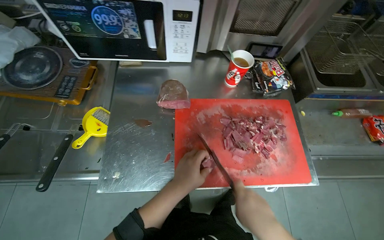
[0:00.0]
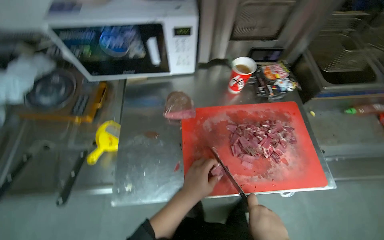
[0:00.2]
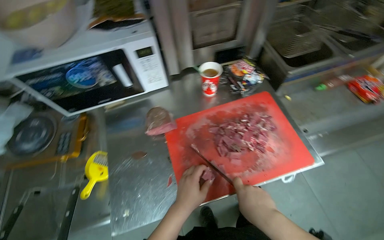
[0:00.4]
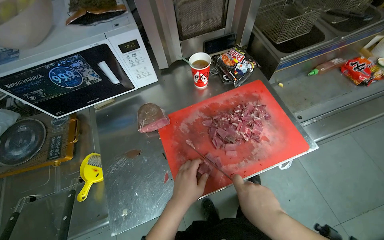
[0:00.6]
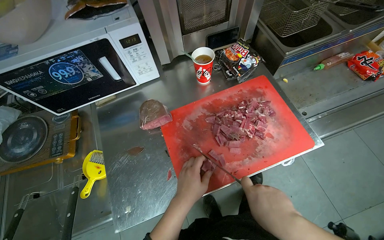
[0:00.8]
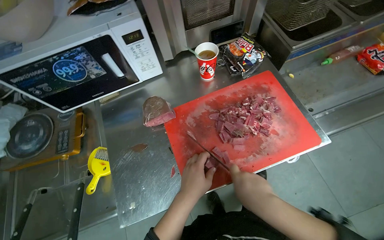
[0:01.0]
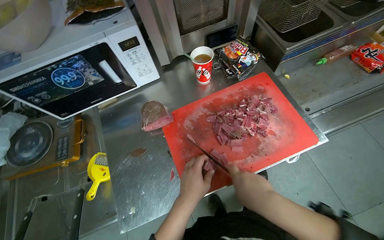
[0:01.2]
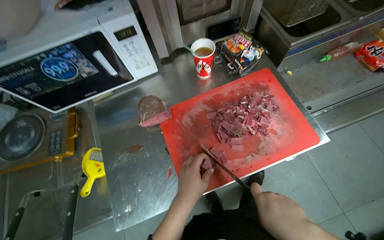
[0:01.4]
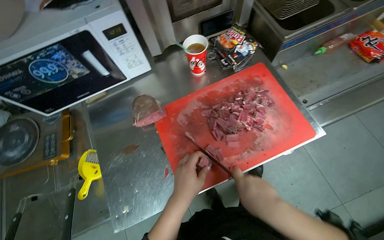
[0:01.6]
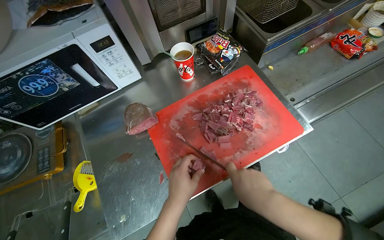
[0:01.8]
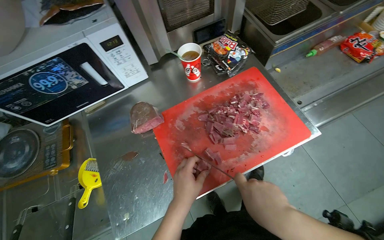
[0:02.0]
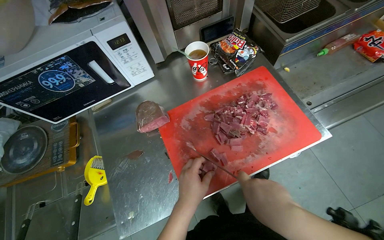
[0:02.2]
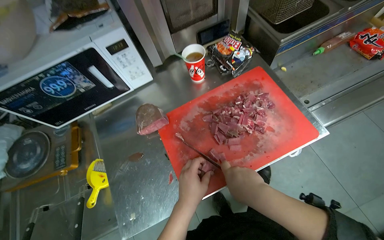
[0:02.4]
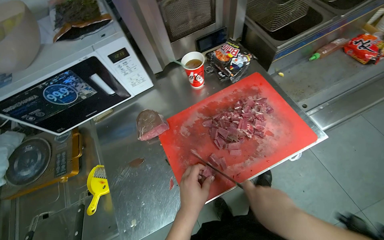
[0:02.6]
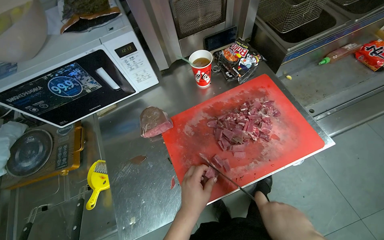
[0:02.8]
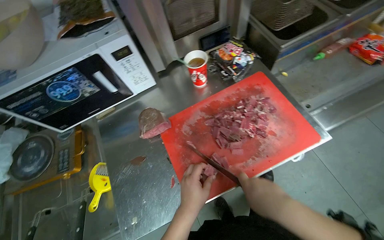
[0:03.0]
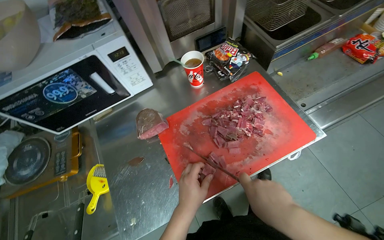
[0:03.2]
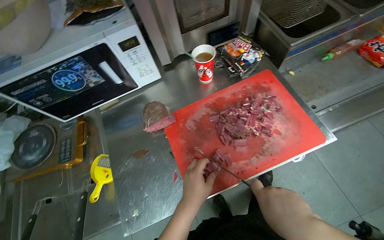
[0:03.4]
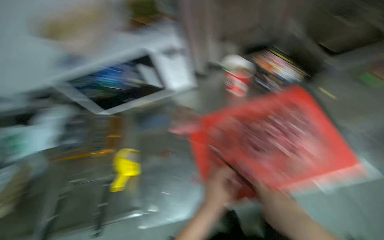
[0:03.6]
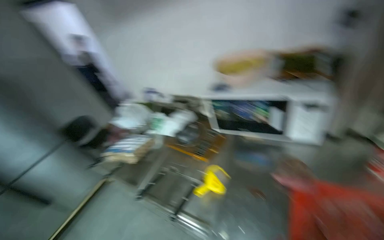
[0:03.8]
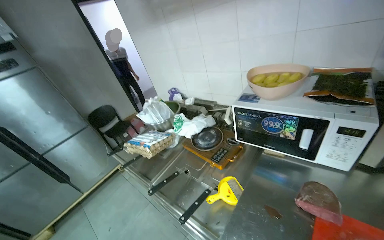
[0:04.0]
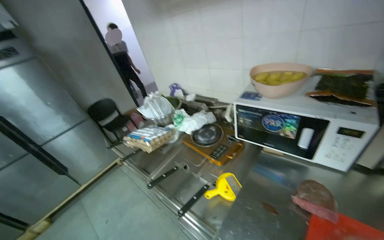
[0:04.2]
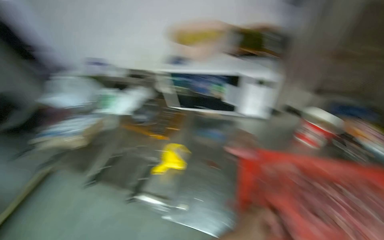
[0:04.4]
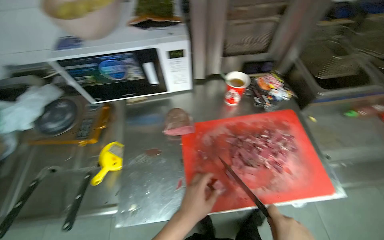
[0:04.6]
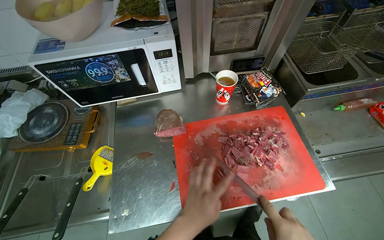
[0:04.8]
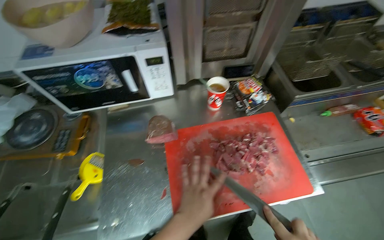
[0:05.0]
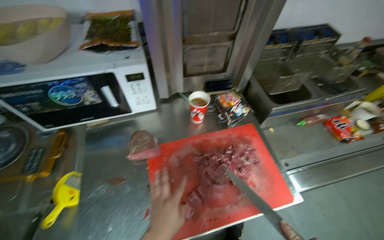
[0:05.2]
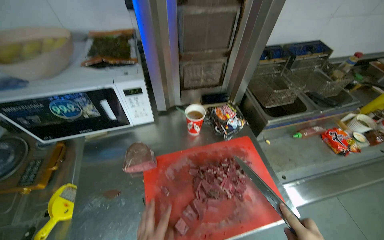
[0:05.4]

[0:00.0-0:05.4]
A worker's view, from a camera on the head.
Job: preparing food.
The whole recording: Slicing meat on cutting board. The worker continues slicing meat into smaller pieces on a red cutting board.
0:01.4 to 0:02.8: The hands are busy where they are.
0:02.8 to 0:04.0: The wearer looks approximately 50 degrees further to the left.
0:04.0 to 0:05.4: The head turns to the right by some 55 degrees.

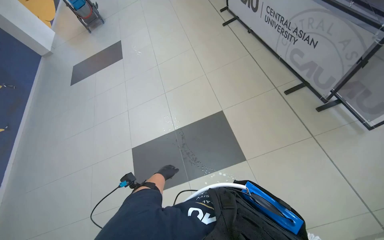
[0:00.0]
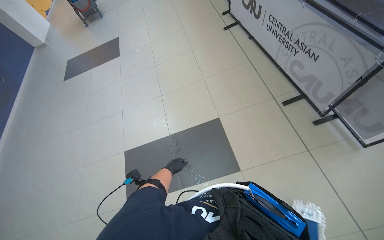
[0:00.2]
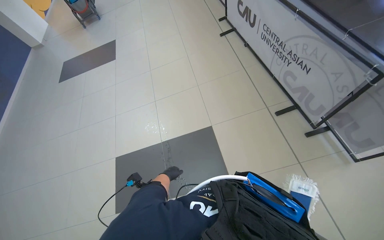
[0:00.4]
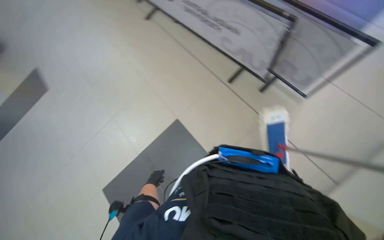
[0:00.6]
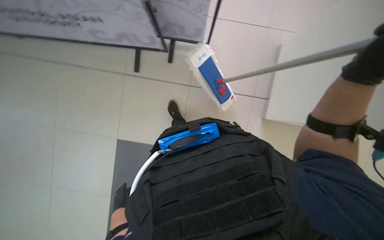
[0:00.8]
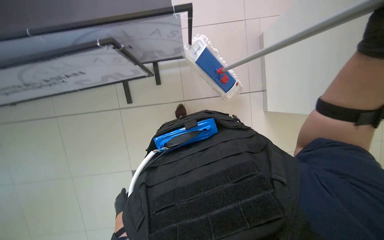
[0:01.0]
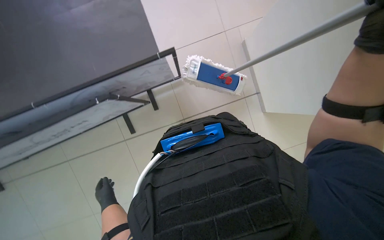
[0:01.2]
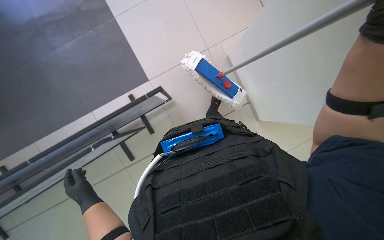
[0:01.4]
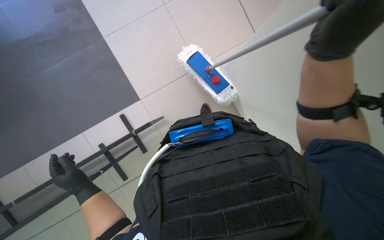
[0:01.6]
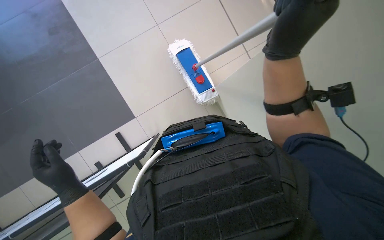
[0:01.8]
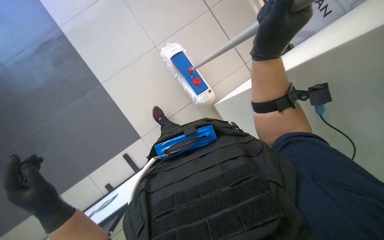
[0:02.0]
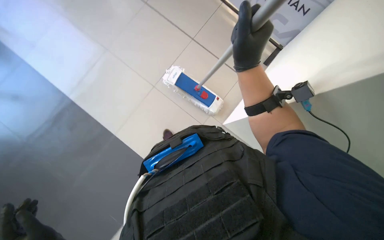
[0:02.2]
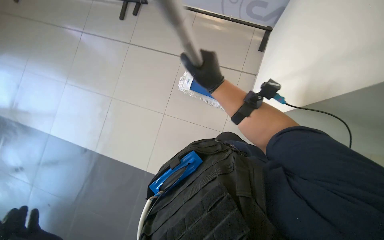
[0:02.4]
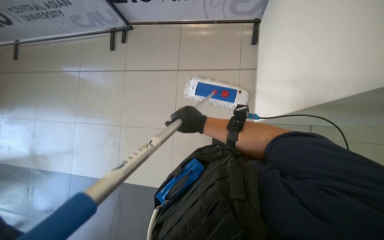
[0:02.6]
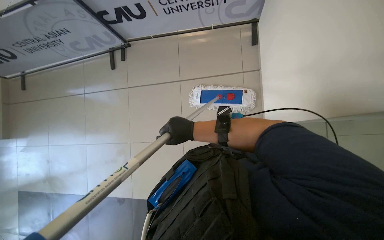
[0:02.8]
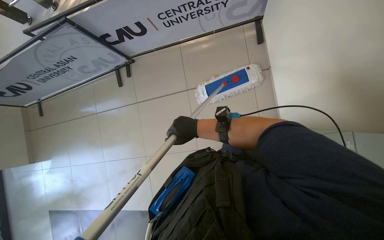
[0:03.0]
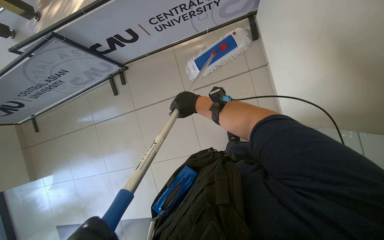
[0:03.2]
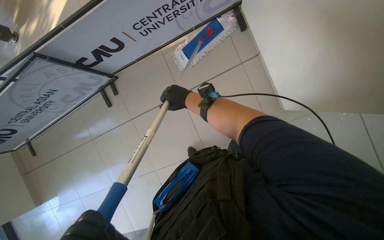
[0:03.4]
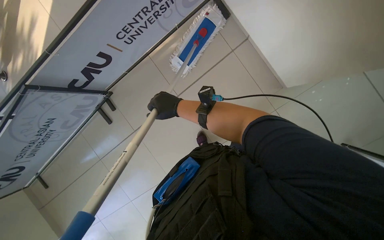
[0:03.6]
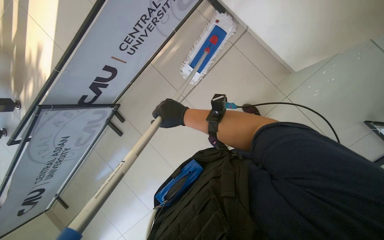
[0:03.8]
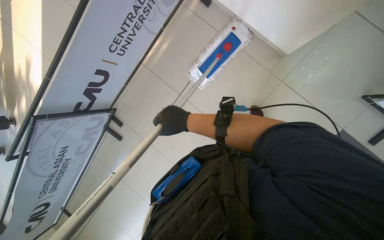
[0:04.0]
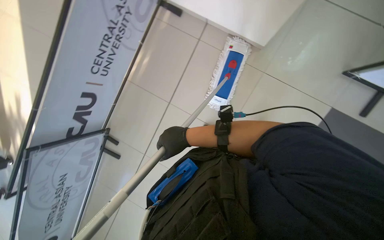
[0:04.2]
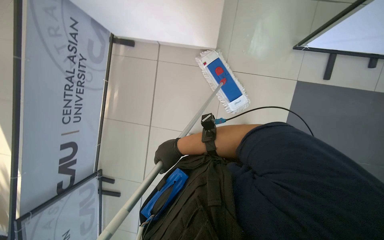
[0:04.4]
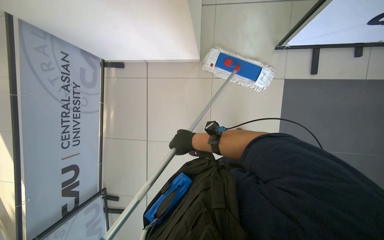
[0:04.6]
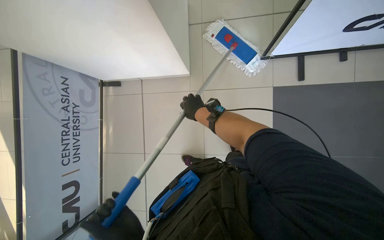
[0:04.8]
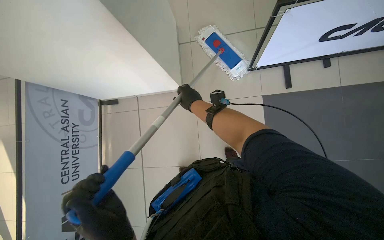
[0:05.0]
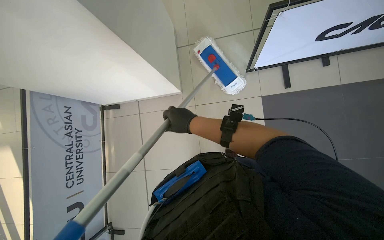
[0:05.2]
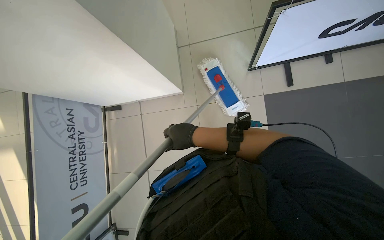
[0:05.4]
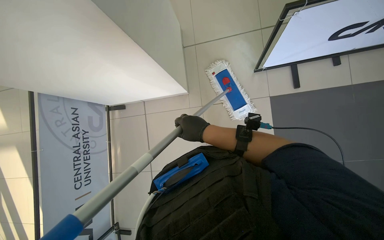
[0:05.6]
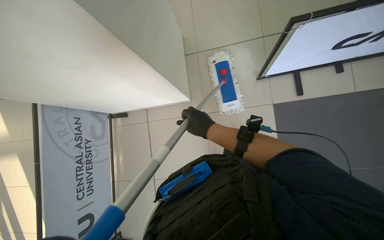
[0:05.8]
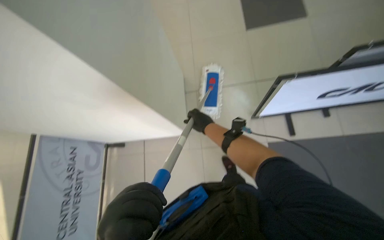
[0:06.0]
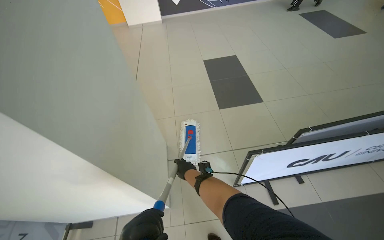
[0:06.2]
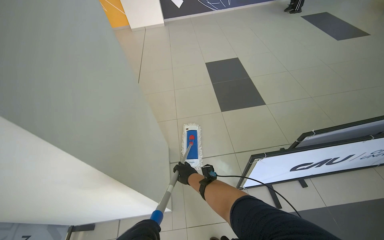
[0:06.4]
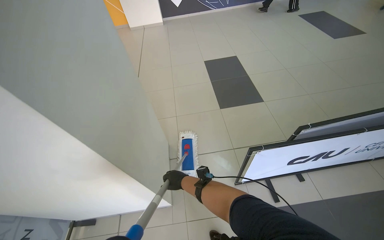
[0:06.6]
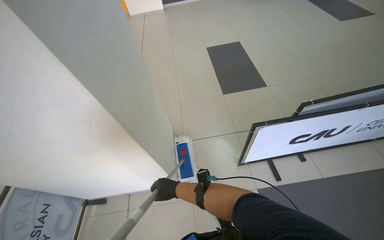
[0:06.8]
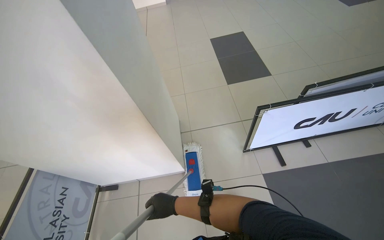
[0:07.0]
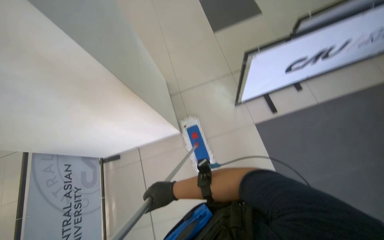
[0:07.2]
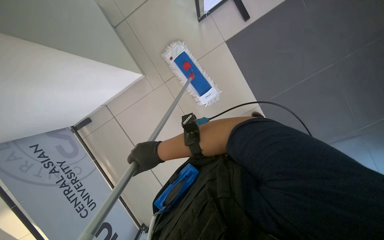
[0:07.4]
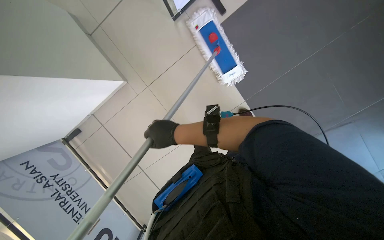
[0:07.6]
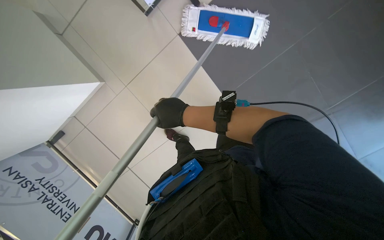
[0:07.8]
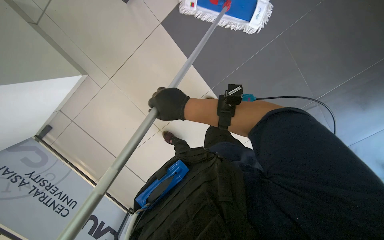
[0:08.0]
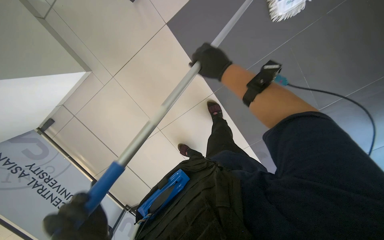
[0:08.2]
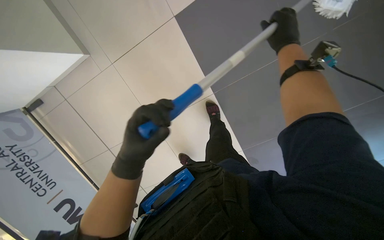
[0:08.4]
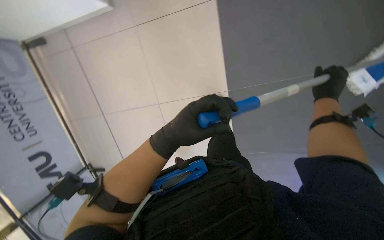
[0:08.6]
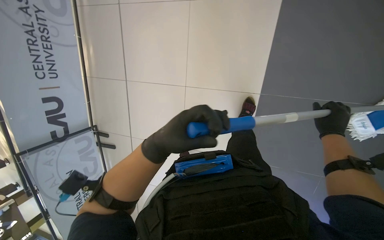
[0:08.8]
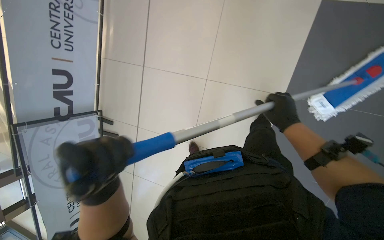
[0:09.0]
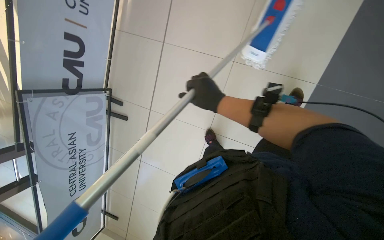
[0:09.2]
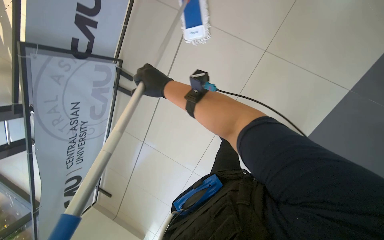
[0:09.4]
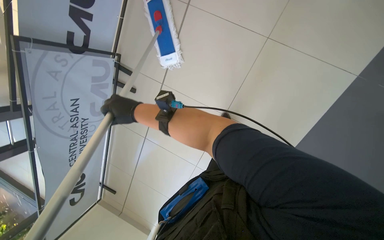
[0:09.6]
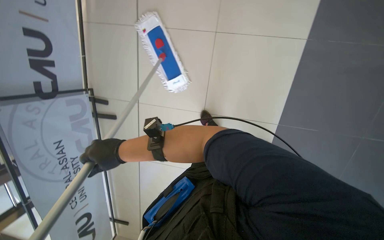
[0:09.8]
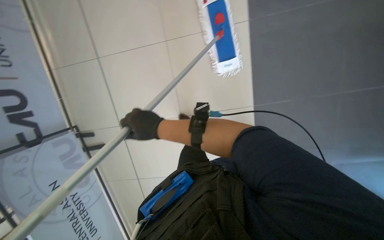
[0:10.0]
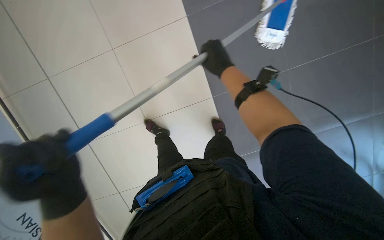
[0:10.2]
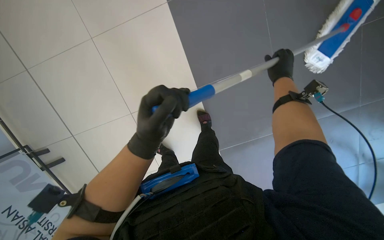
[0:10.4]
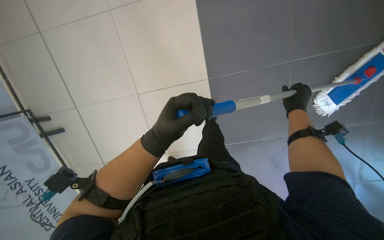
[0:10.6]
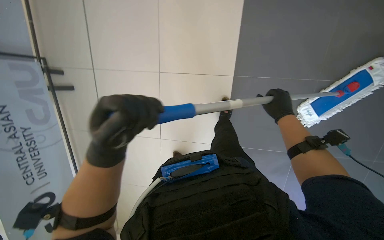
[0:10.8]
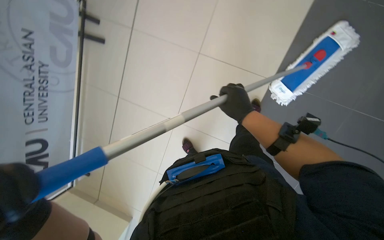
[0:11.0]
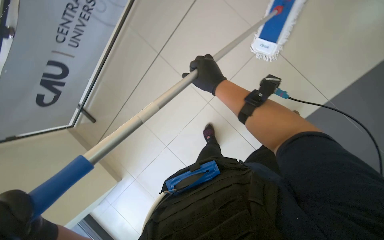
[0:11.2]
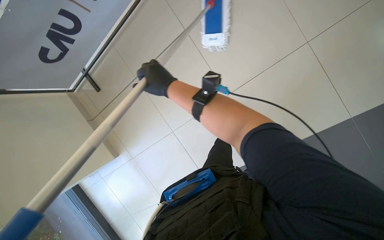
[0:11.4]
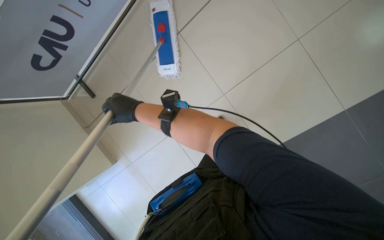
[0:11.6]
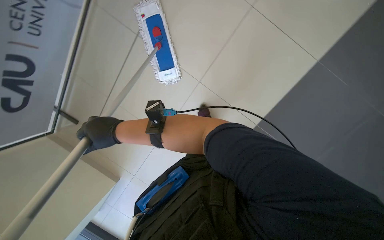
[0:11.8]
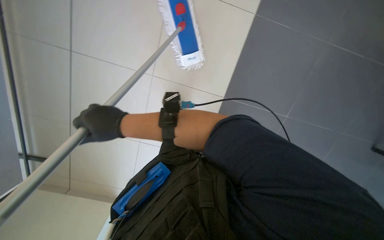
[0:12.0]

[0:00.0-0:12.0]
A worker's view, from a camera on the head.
Job: mopping floor.
The whole recording: Mopping floor. The worker mops the tiled floor with a flat mop.
0:00.0 to 0:01.6: The camera travels approximately 60 cm. The head turns to the right by some 55 degrees.
0:01.6 to 0:03.0: The view swings about 30 degrees to the left. The wearer looks approximately 20 degrees further upward. The scene turns approximately 50 degrees counterclockwise in the picture.
0:03.0 to 0:04.4: Everything in view rotates approximately 70 degrees counterclockwise.
0:04.4 to 0:06.0: The view tips upward by roughly 25 degrees. The right hand shifts about 50 cm up the picture and to the right.
0:06.0 to 0:07.6: The wearer's head swings some 35 degrees to the right. The camera pitches downward, by roughly 20 degrees.
0:07.6 to 0:09.0: The wearer moves approximately 50 cm. The scene rotates clockwise by about 35 degrees.
0:09.0 to 0:10.4: The wearer looks some 35 degrees further to the right.

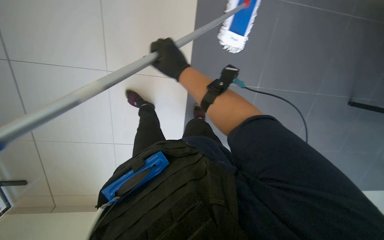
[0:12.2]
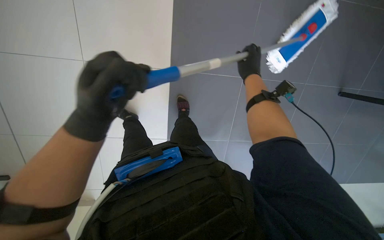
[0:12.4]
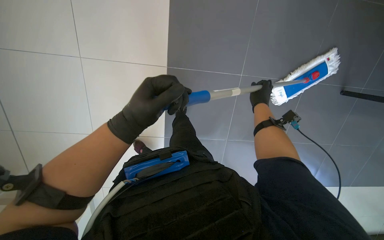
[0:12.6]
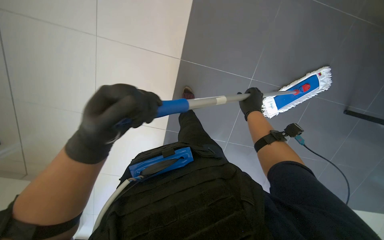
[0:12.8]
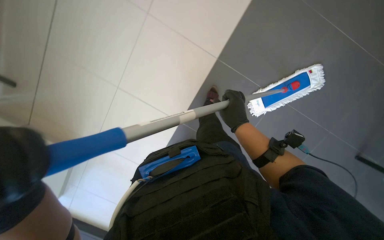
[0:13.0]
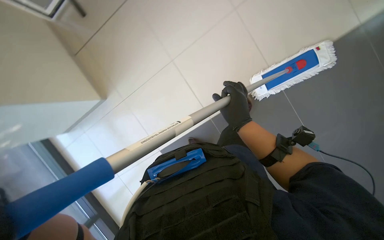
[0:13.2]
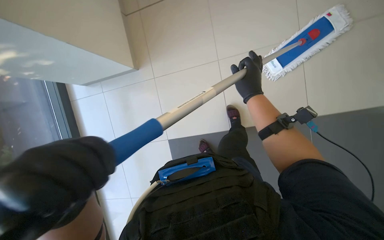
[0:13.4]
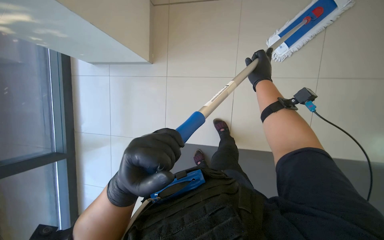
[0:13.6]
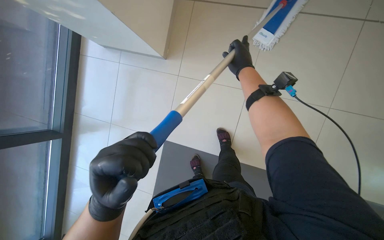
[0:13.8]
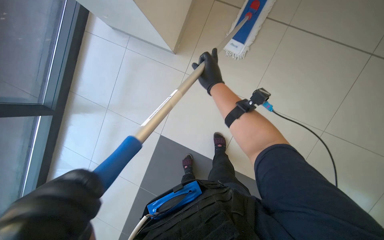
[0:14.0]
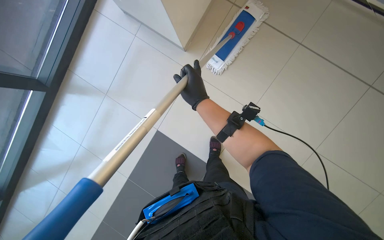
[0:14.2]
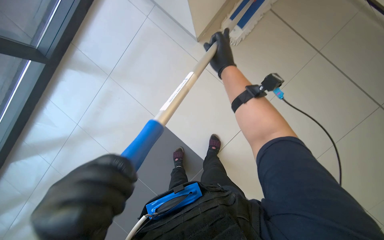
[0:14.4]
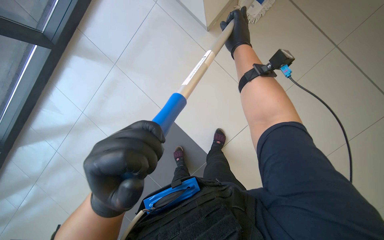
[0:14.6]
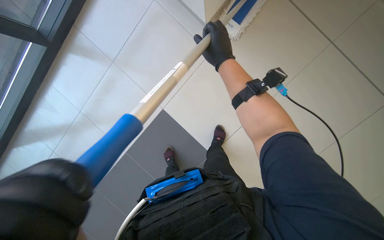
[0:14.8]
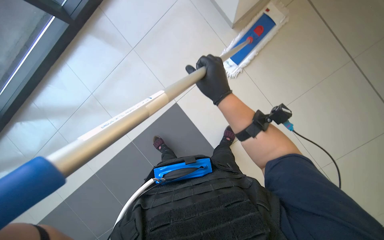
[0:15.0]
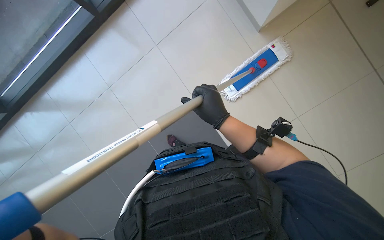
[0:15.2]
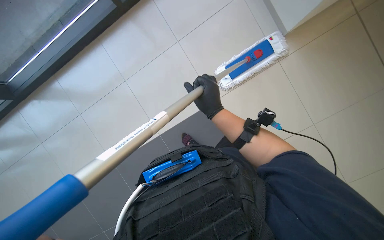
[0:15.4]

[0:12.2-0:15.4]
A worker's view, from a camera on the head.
Job: mopping floor.
The whole recording: Mopping floor. The worker mops the tiled floor with a flat mop.
0:12.2 to 0:13.8: The right hand swings left and right, approximately 30 cm each way, with 2 reversals.
0:13.8 to 0:15.4: The right hand heads down the picture and to the left, covering roughly 35 cm.
